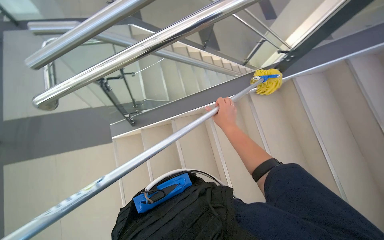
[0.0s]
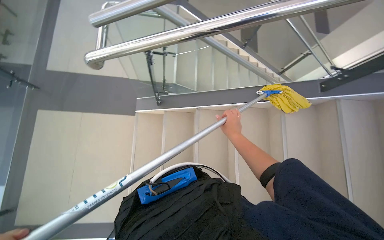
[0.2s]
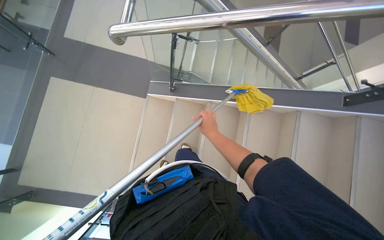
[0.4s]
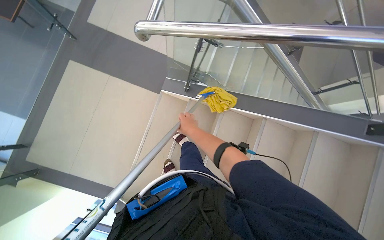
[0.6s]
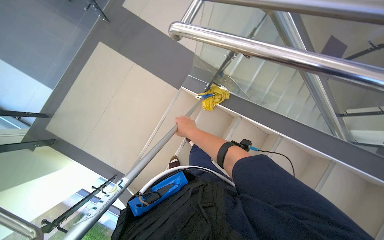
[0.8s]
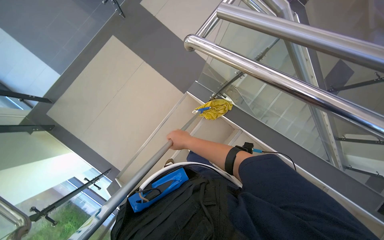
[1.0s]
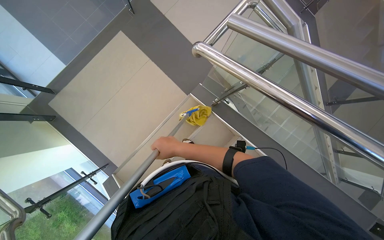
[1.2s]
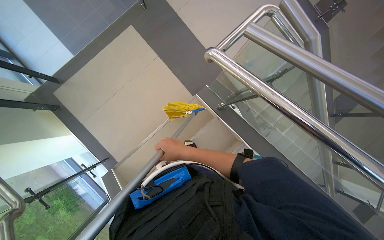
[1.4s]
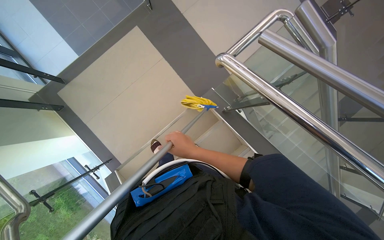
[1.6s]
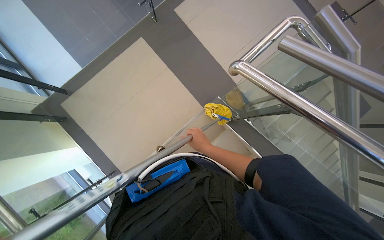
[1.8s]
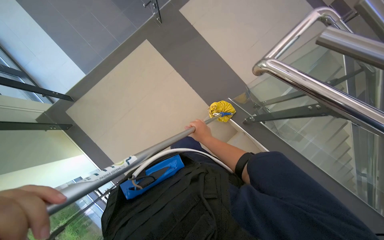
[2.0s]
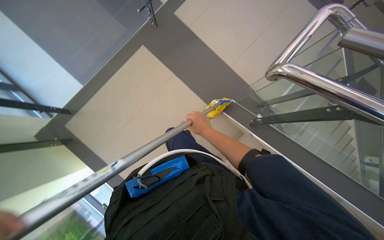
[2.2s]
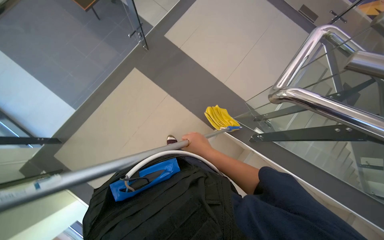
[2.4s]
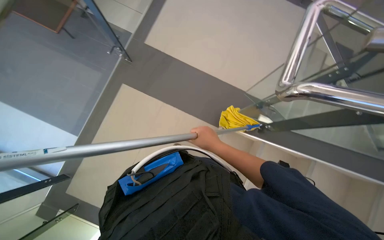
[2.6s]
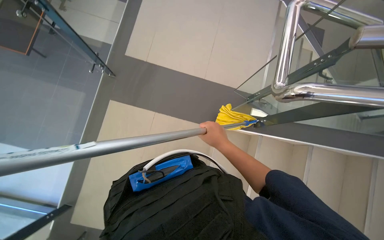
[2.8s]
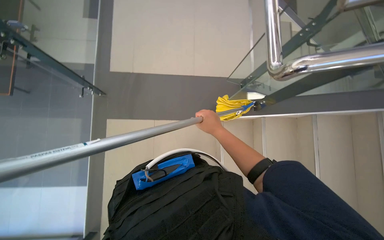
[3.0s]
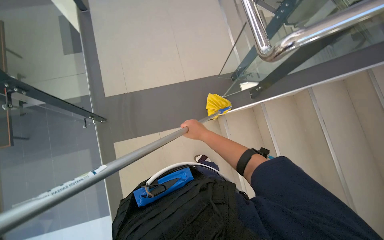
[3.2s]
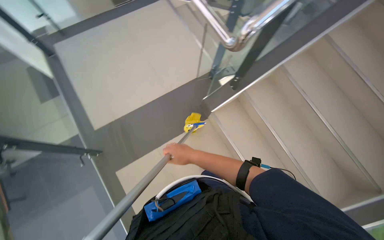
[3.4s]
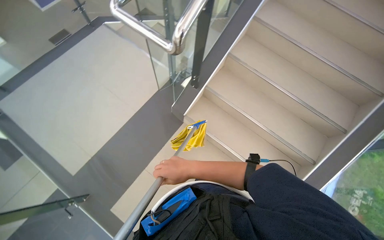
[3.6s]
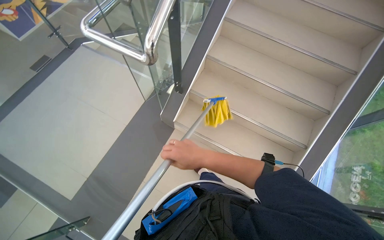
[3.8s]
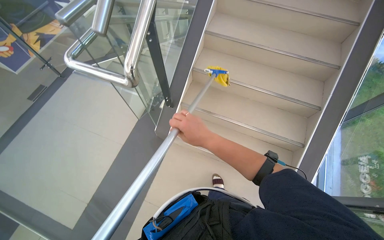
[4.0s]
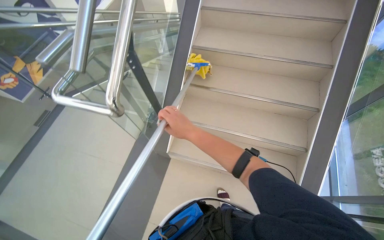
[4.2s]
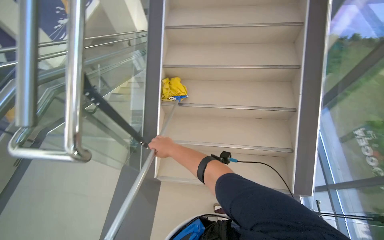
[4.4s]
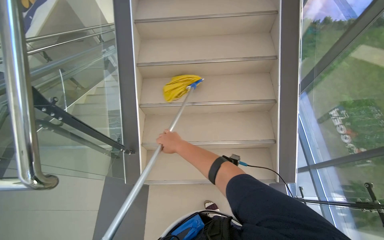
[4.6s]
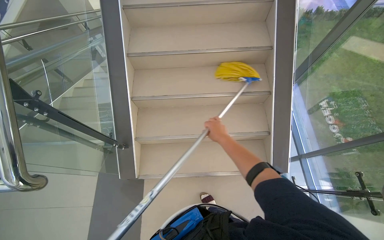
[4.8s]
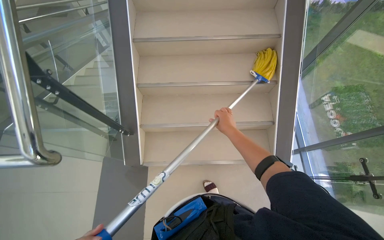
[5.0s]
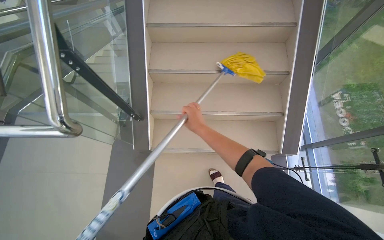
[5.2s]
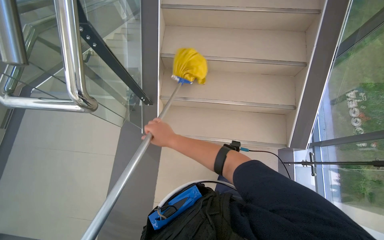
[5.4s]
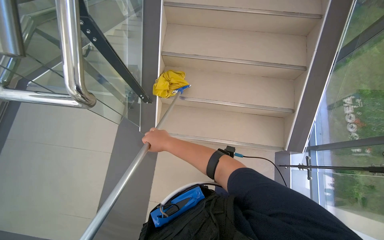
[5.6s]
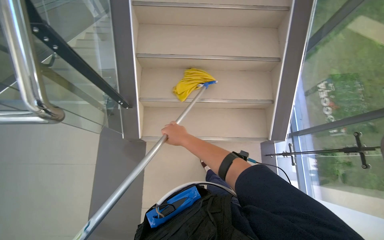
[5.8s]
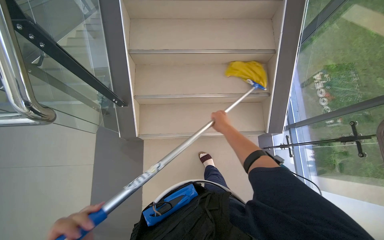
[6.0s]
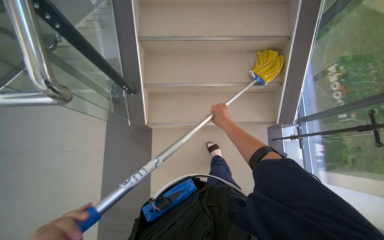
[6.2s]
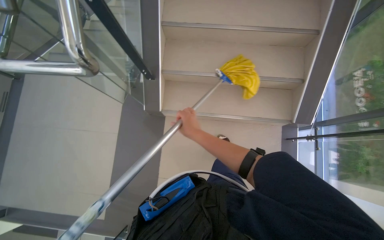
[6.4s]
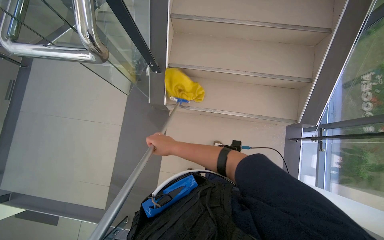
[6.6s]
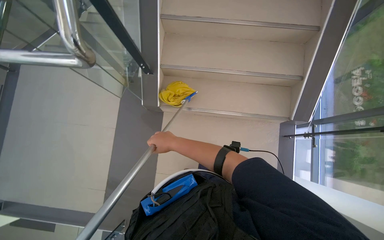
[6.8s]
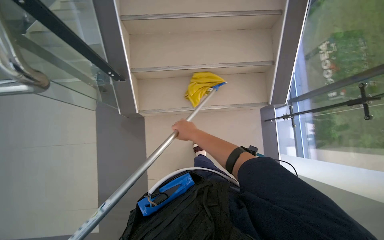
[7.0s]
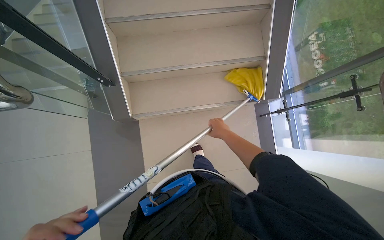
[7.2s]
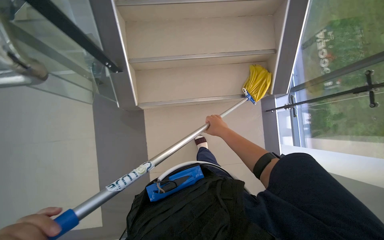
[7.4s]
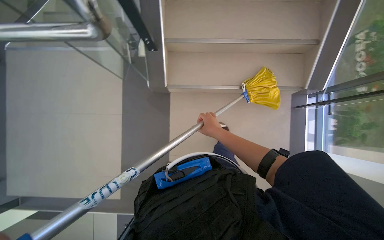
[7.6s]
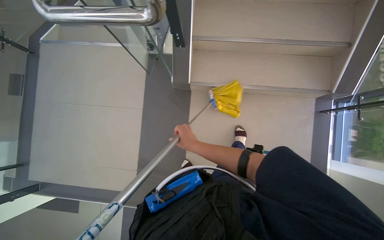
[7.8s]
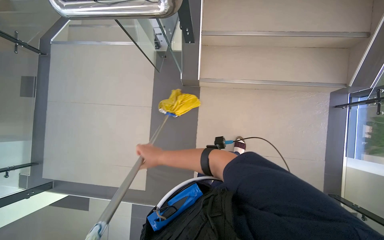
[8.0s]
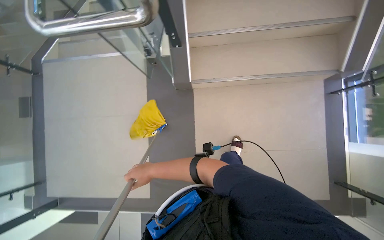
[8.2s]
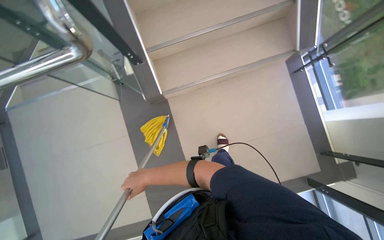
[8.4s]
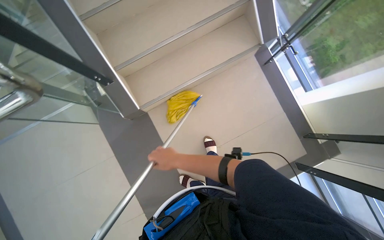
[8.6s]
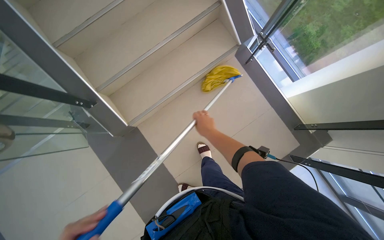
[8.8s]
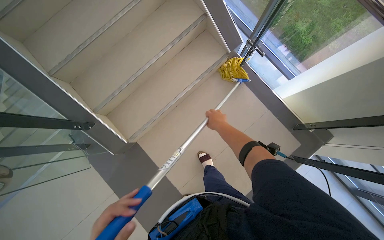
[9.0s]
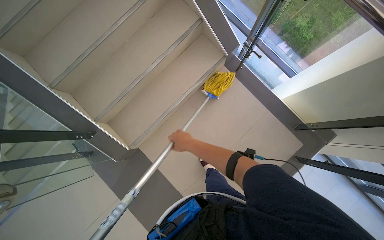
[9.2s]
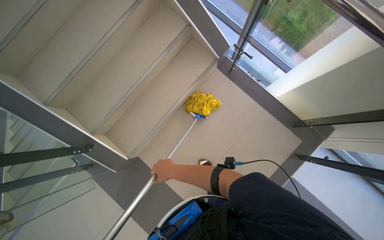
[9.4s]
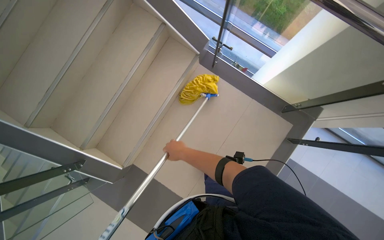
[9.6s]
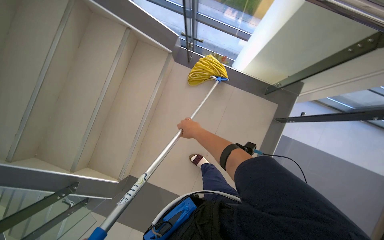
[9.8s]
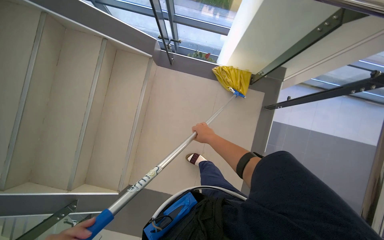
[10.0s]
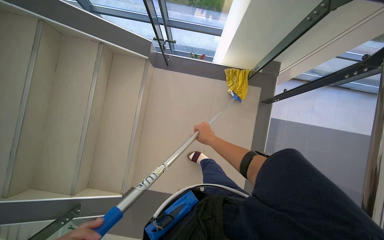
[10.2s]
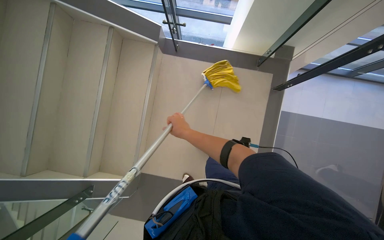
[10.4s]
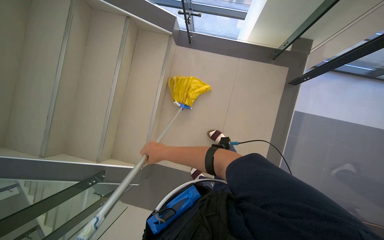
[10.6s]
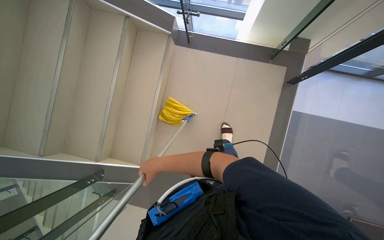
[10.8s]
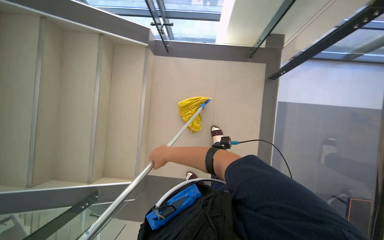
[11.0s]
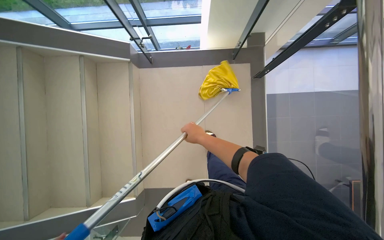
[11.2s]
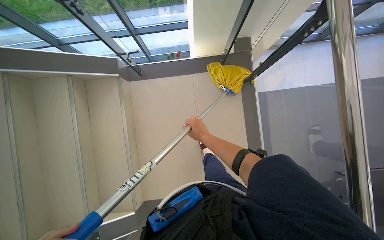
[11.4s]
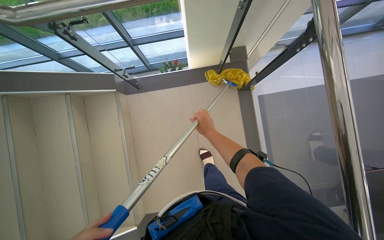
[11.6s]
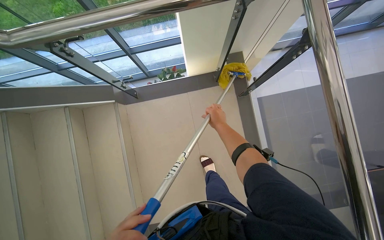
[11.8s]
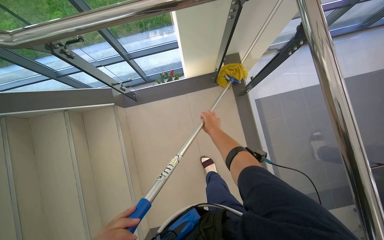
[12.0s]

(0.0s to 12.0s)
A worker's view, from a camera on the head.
Job: mopping floor.
The whole recording: Mopping stairs. The worker mops the stairs using a long-handled mop.
0.0s - 1.6s: The camera is carried approximately 40 cm. The wearer's head swings approximately 65 degrees to the left.
1.6s - 3.0s: The camera is carried approximately 50 cm. The scene turns some 50 degrees counterclockwise in the picture.
3.0s - 4.4s: The view tips upward by about 15 degrees. Everything in view rotates approximately 70 degrees counterclockwise.
6.0s - 7.6s: The right hand moves approximately 30 cm to the left and comes back.
7.6s - 9.0s: Everything in view rotates approximately 45 degrees counterclockwise.
9.0s - 10.4s: Everything in view rotates about 40 degrees counterclockwise. The right hand swings left and right, some 20 cm each way, with 2 reversals.
10.4s - 12.0s: The right hand heads to the right, covering approximately 15 cm.

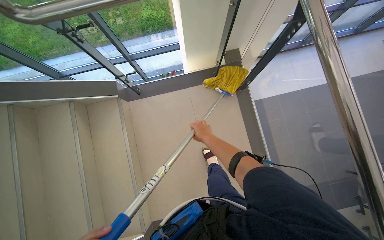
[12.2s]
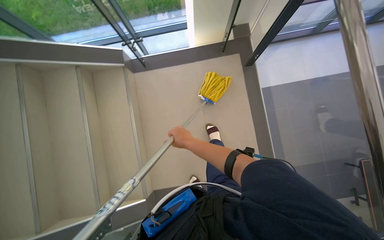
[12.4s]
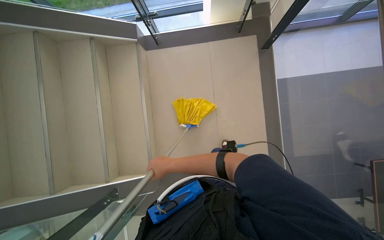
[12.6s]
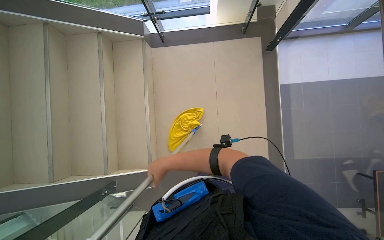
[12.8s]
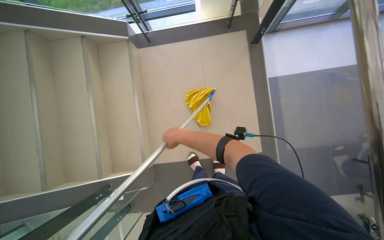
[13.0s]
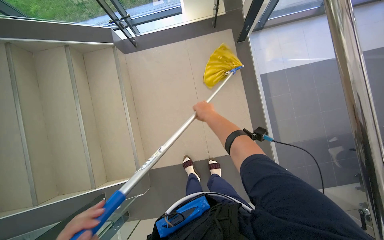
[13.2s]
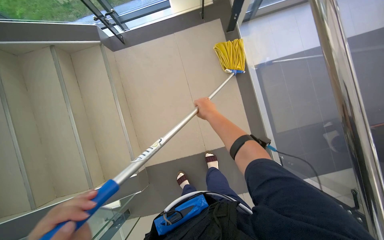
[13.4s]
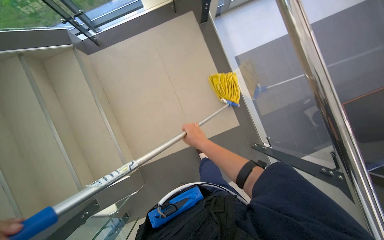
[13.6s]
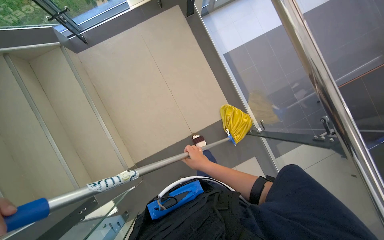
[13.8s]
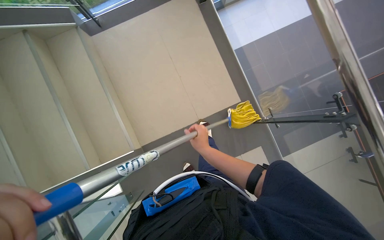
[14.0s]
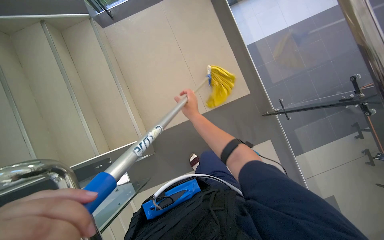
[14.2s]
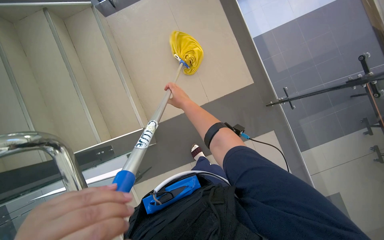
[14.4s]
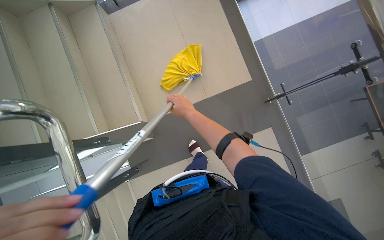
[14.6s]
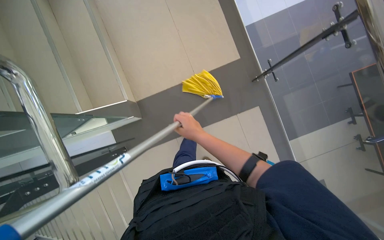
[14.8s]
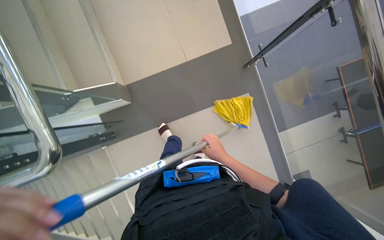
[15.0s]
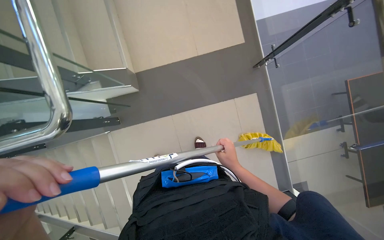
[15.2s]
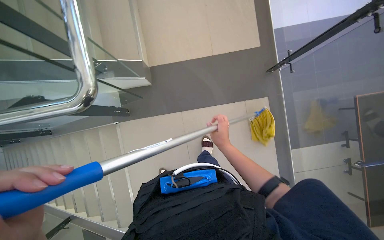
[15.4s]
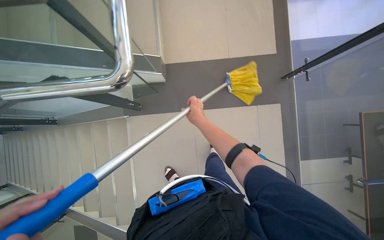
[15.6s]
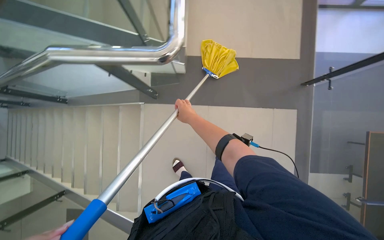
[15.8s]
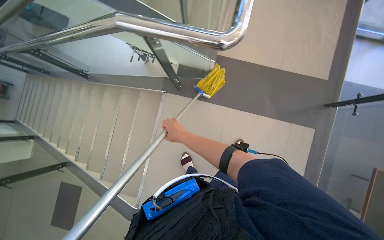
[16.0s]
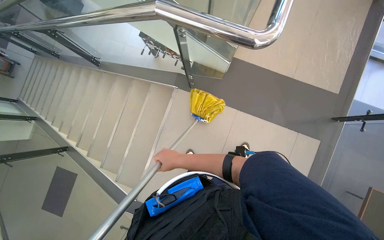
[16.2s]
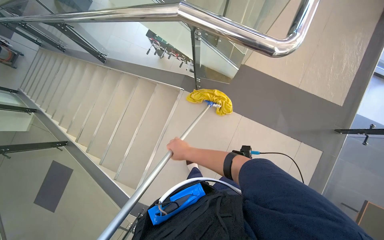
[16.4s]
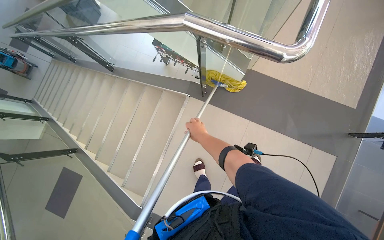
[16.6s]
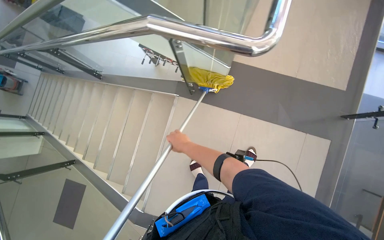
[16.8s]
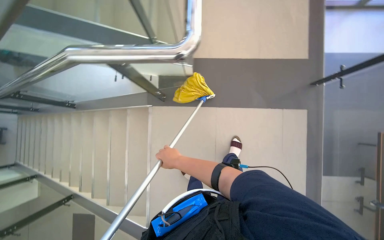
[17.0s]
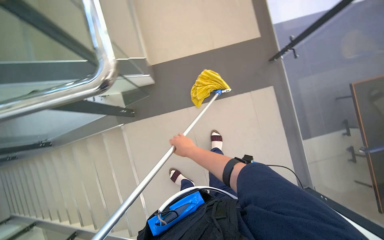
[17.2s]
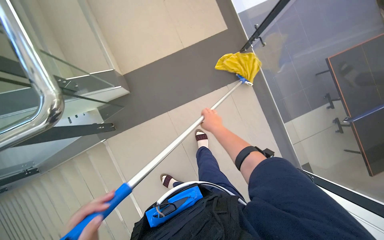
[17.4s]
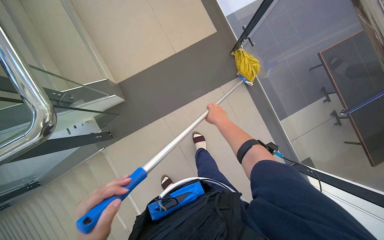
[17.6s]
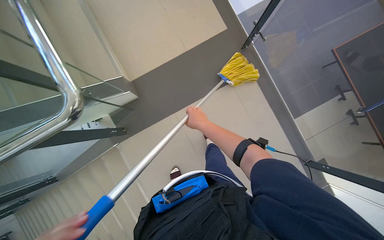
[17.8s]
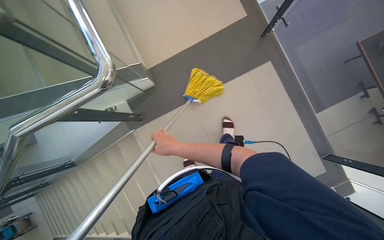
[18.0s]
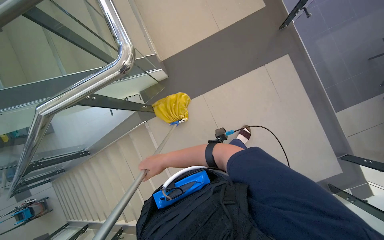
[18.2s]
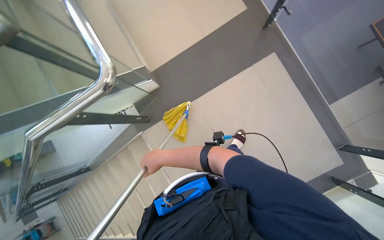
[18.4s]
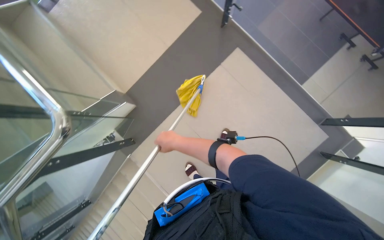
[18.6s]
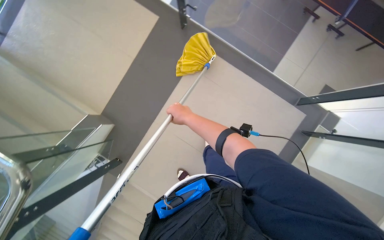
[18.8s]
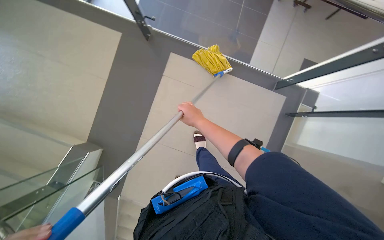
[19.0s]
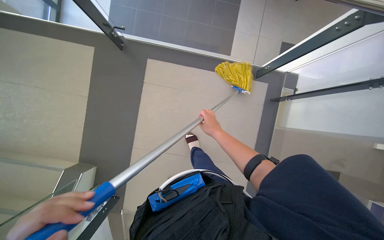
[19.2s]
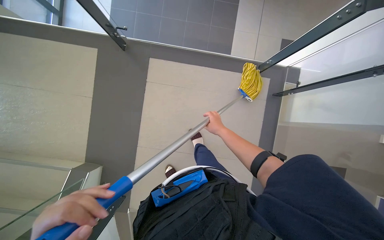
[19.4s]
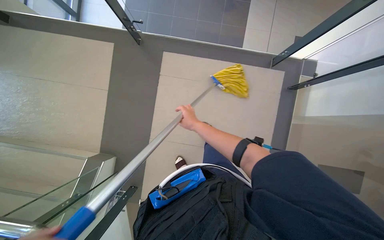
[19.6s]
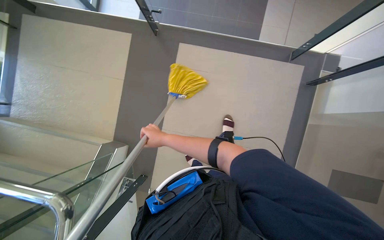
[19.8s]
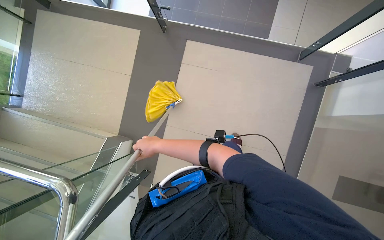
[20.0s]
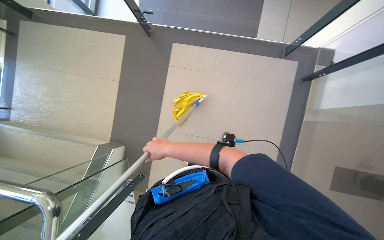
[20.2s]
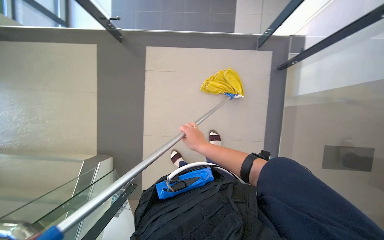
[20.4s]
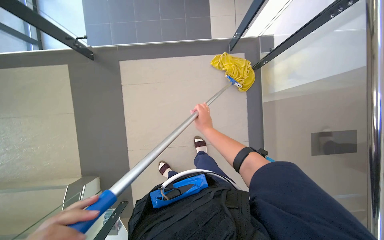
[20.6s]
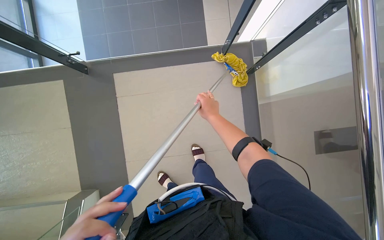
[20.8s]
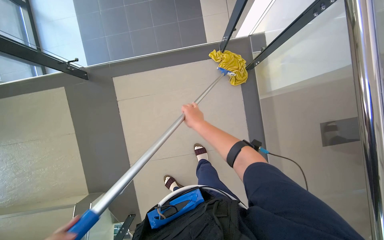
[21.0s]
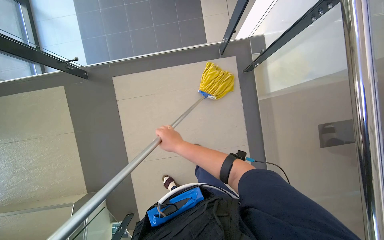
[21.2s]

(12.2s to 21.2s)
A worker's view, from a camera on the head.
Job: mopping floor.
The whole recording: Mopping stairs. The worker mops the stairs using a long-handled mop.
13.8s - 15.2s: The wearer looks about 20 degrees further downward. The right hand moves roughly 15 cm up the picture and comes back.
15.2s - 16.6s: The camera is carried to the left, roughly 60 cm. The scene rotates clockwise by roughly 40 degrees.
16.6s - 18.2s: The camera travels roughly 40 cm. Everything in view rotates approximately 45 degrees counterclockwise.
18.2s - 19.8s: The scene rotates counterclockwise by roughly 55 degrees.
19.8s - 21.2s: The right hand reaches some 40 cm to the right, then returns.
